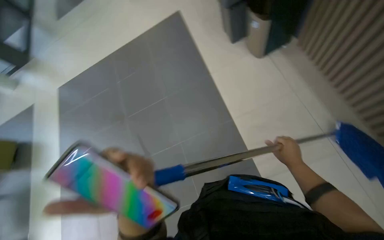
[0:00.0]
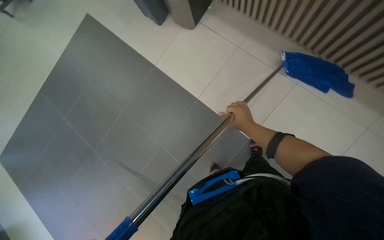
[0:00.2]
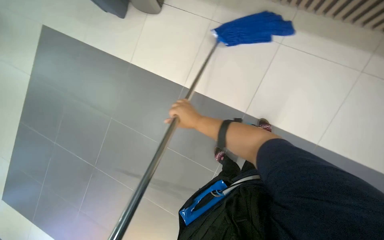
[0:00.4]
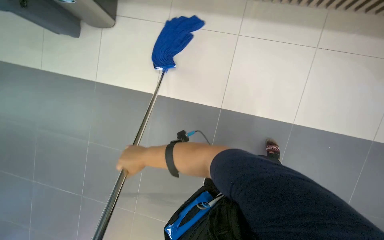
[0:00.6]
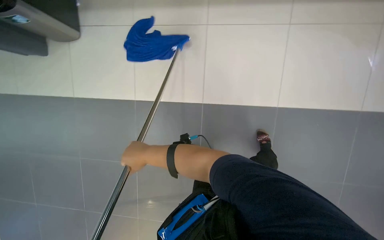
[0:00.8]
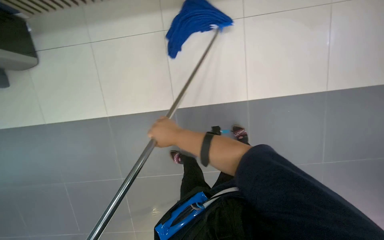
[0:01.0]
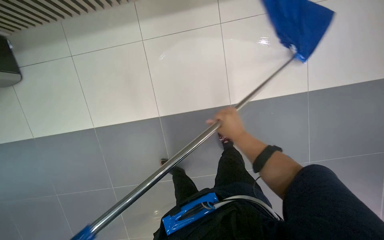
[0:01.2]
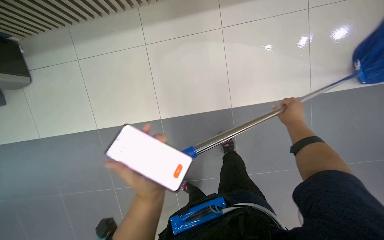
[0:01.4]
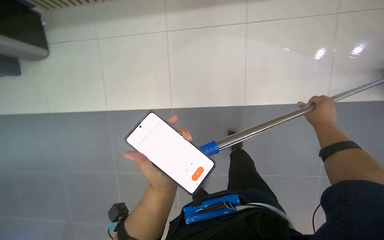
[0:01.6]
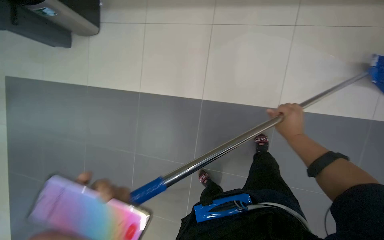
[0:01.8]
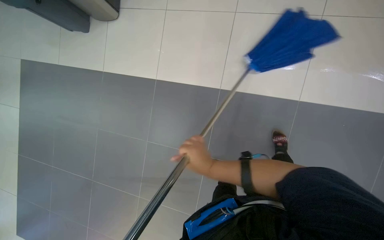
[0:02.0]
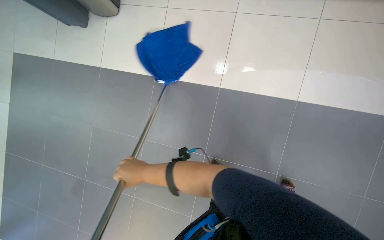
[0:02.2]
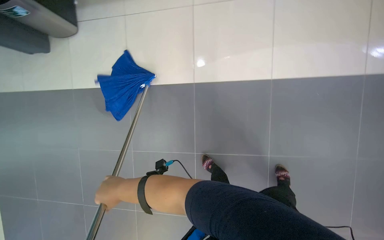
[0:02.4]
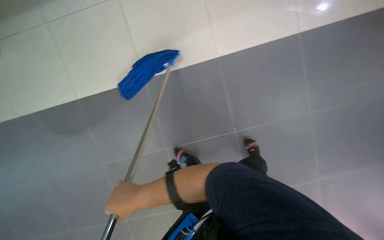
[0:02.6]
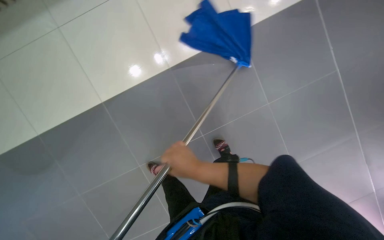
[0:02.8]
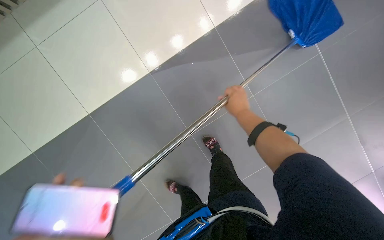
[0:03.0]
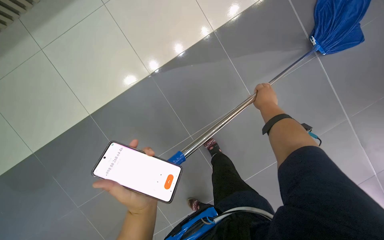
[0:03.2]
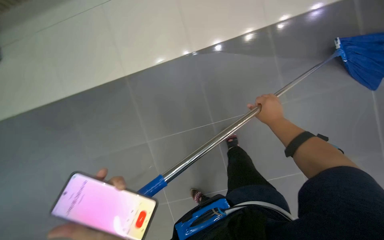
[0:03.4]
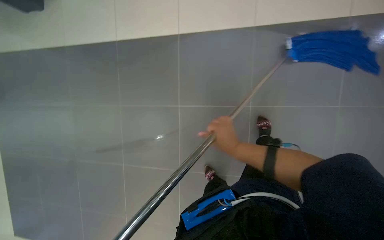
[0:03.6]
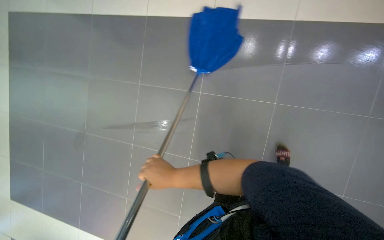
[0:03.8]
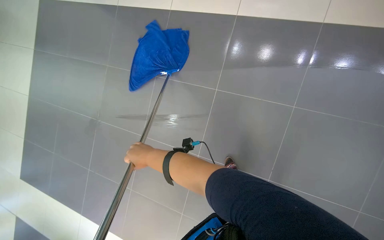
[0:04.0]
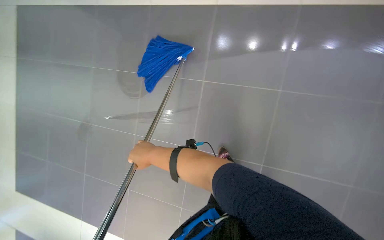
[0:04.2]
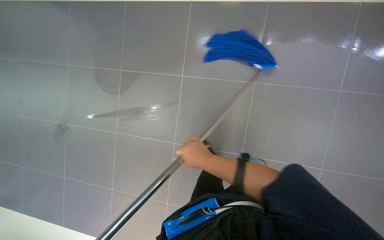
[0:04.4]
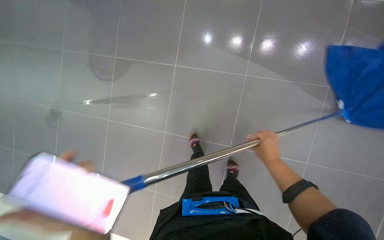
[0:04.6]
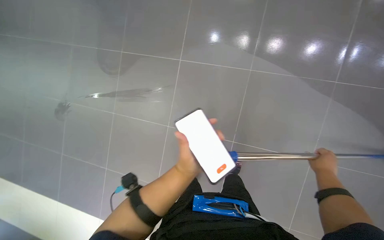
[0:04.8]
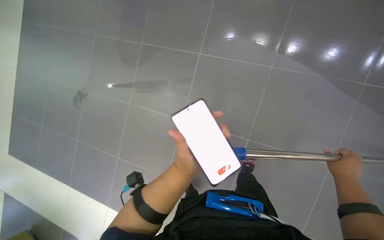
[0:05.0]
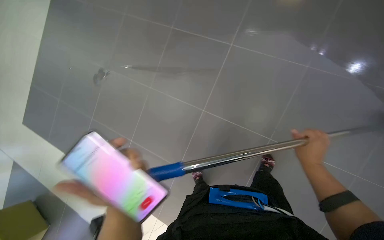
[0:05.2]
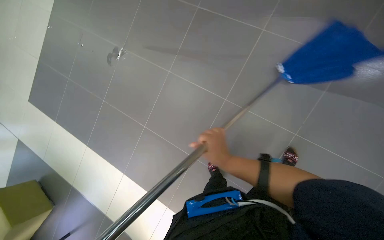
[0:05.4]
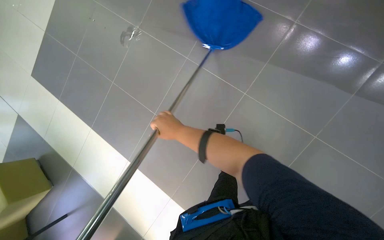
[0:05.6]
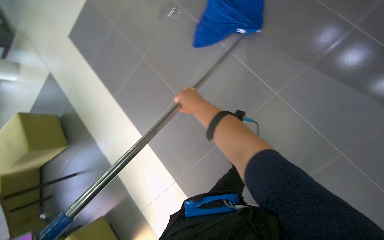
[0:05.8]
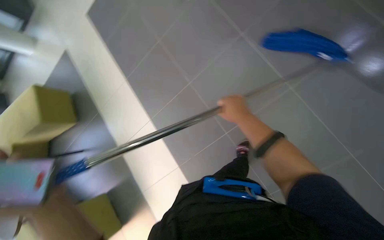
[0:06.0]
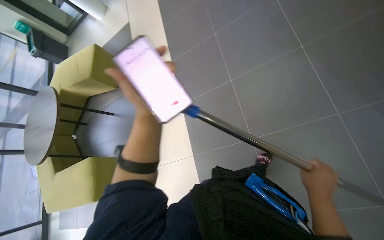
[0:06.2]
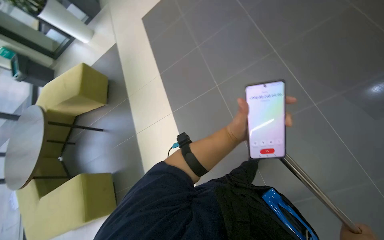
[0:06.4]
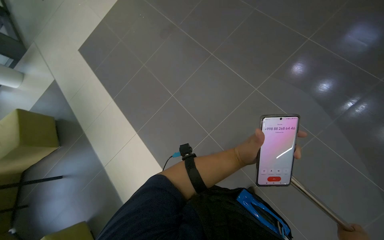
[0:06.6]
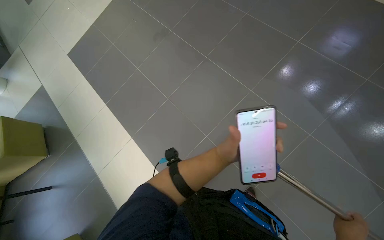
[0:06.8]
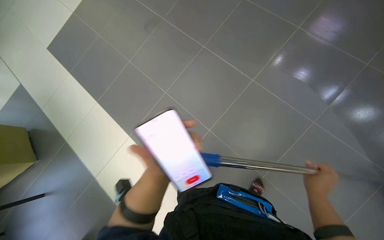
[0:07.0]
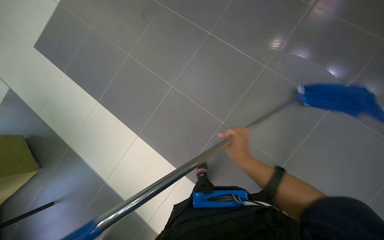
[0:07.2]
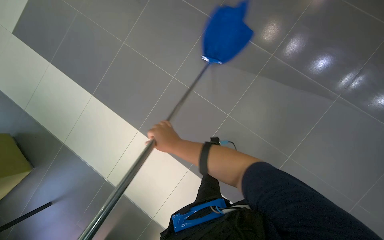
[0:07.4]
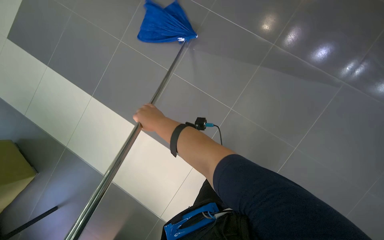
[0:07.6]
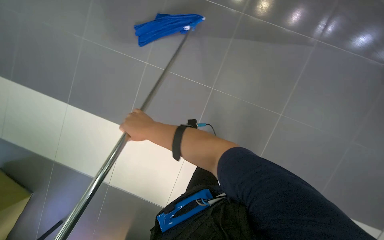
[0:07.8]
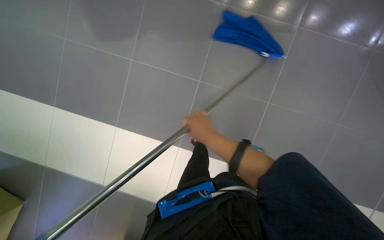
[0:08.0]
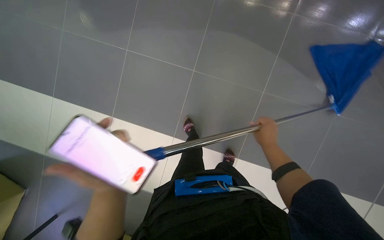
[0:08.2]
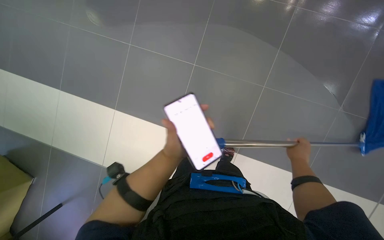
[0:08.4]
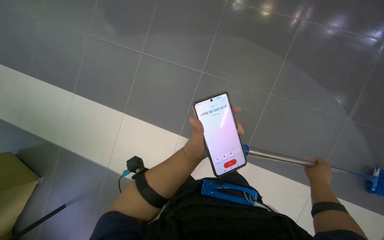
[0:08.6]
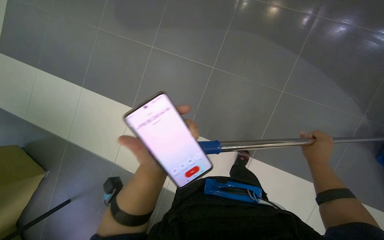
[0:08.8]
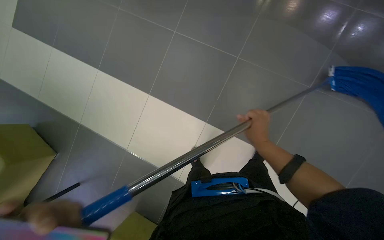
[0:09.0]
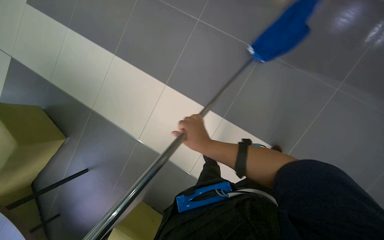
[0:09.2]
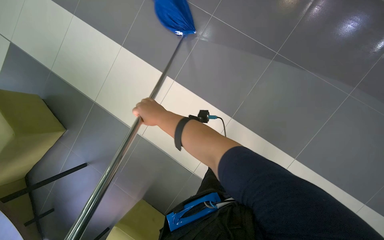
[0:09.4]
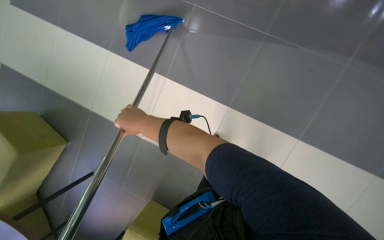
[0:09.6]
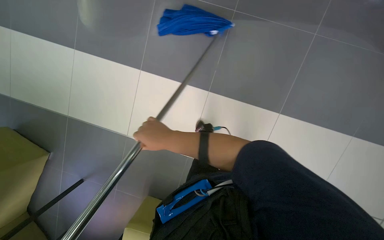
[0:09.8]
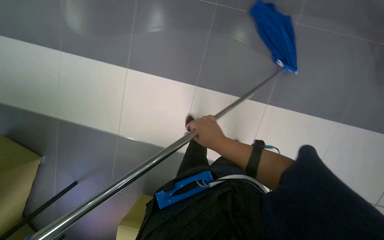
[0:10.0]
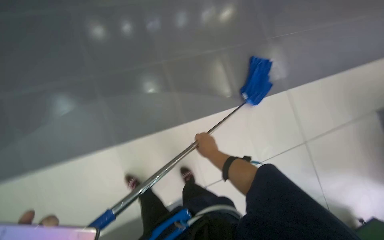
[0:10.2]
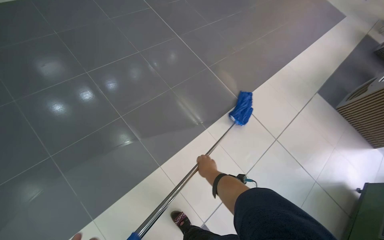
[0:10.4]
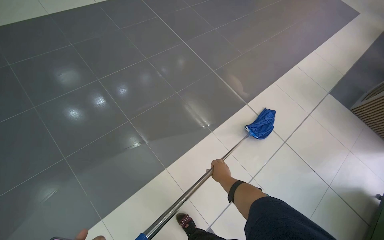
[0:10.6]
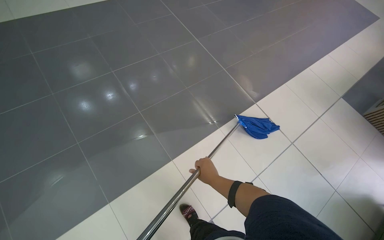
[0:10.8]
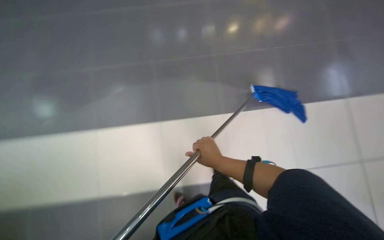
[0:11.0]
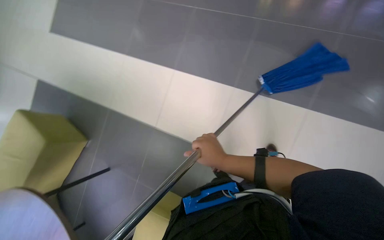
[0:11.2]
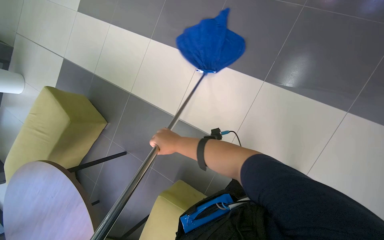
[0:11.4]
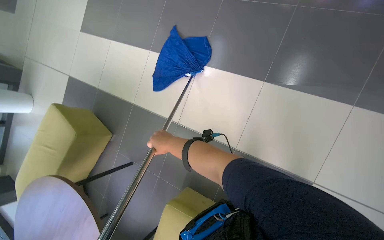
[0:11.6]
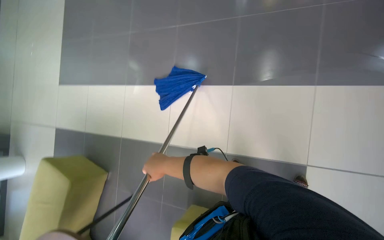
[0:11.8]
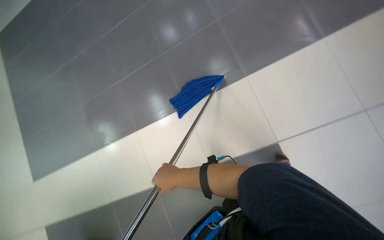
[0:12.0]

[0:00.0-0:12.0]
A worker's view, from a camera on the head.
Job: mopping floor.
The whole recording: Mopping floor with blue mop. The worker mops the floor with a blue mop.
0:00.0 to 0:01.6: The camera pitches downward, by about 20 degrees. The scene turns approximately 30 degrees counterclockwise in the picture.
0:03.0 to 0:04.4: The right hand swings left and right, roughly 40 cm each way, with 2 reversals.
0:04.4 to 0:06.0: The wearer moves roughly 70 cm. The wearer looks some 15 degrees further downward. The scene rotates clockwise by about 40 degrees.
0:06.0 to 0:07.6: The wearer's head swings about 35 degrees to the right.
0:09.0 to 0:10.4: The head turns to the right by about 35 degrees.
0:10.4 to 0:12.0: The right hand shifts roughly 30 cm to the left and nearer to the camera.

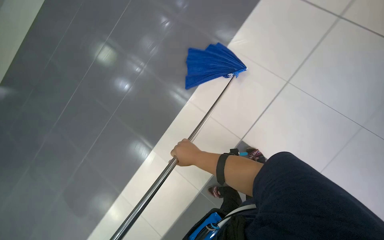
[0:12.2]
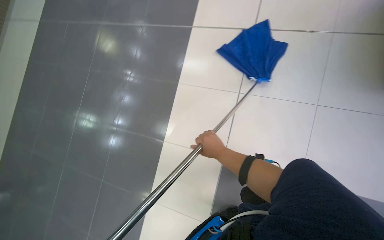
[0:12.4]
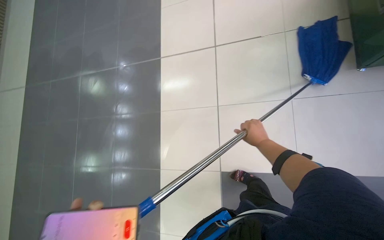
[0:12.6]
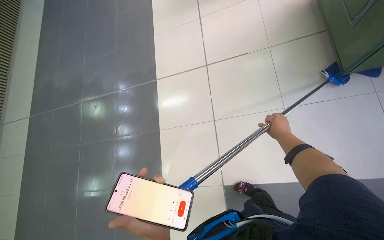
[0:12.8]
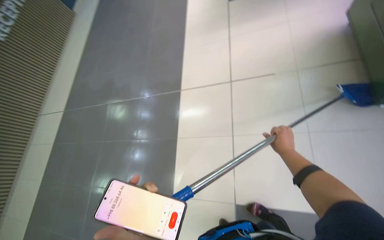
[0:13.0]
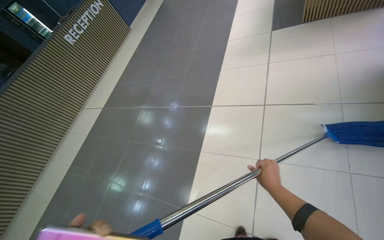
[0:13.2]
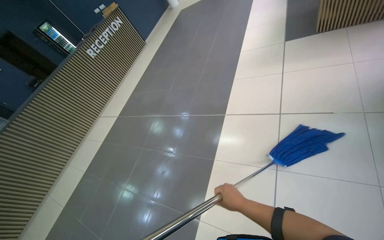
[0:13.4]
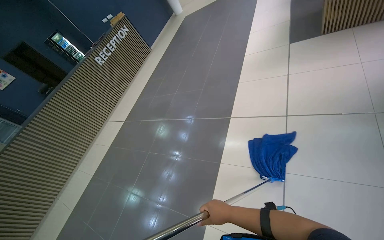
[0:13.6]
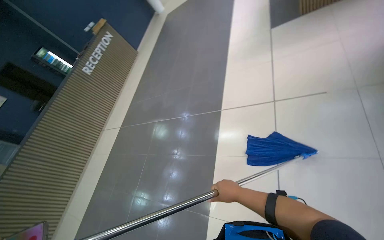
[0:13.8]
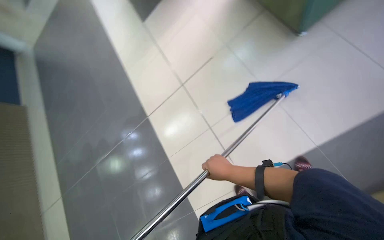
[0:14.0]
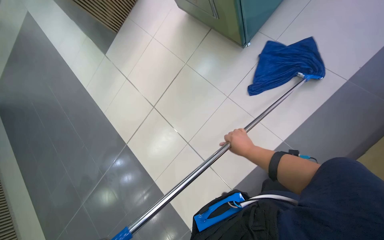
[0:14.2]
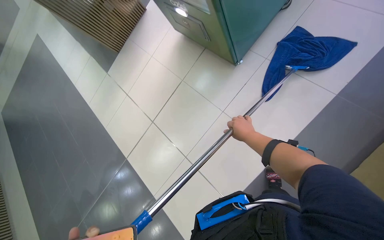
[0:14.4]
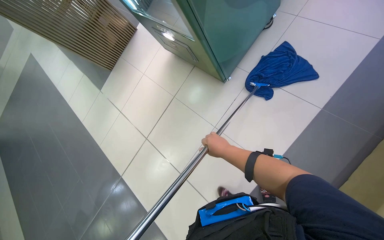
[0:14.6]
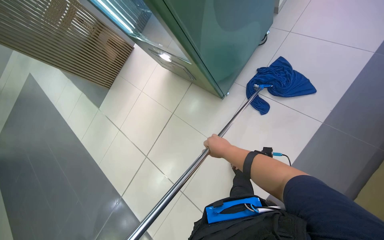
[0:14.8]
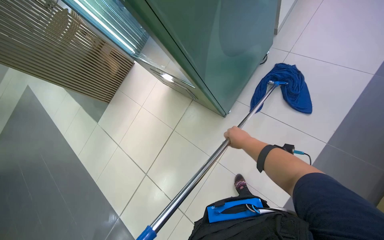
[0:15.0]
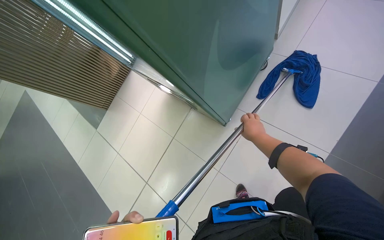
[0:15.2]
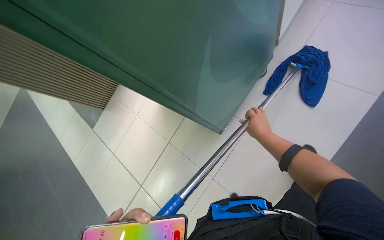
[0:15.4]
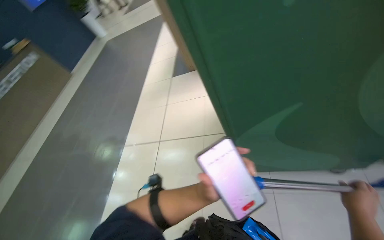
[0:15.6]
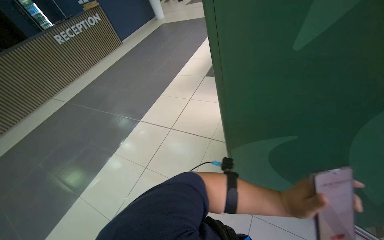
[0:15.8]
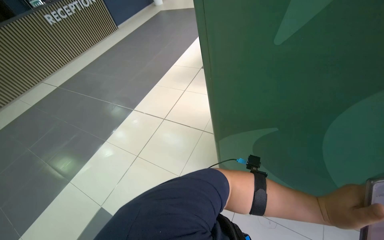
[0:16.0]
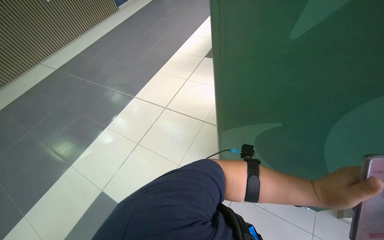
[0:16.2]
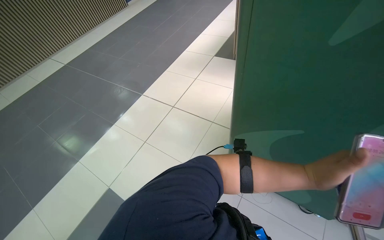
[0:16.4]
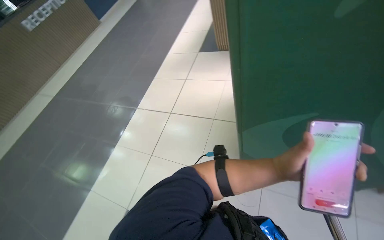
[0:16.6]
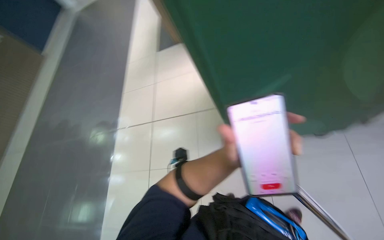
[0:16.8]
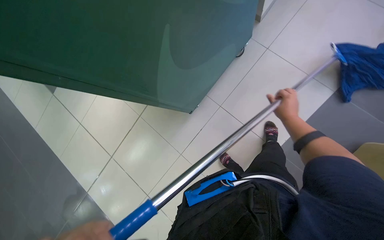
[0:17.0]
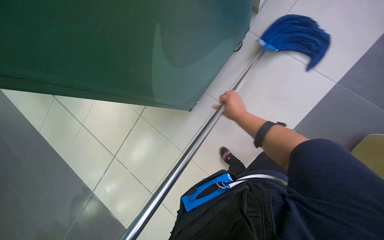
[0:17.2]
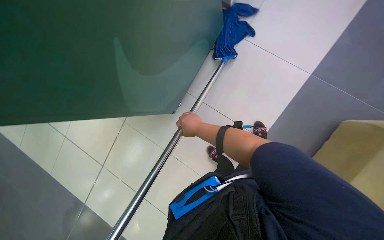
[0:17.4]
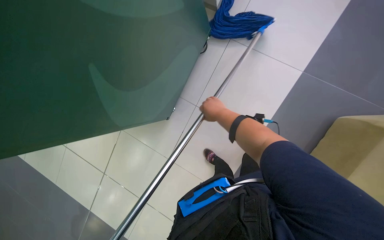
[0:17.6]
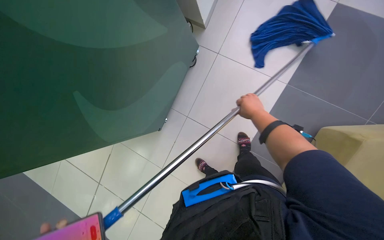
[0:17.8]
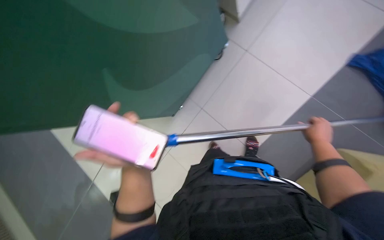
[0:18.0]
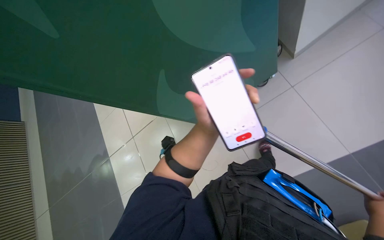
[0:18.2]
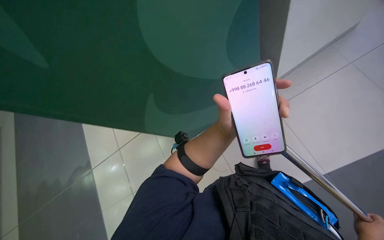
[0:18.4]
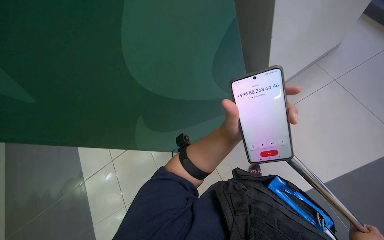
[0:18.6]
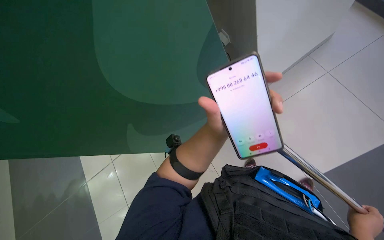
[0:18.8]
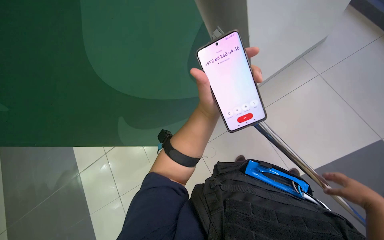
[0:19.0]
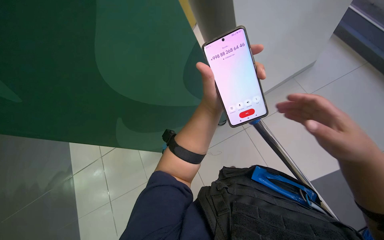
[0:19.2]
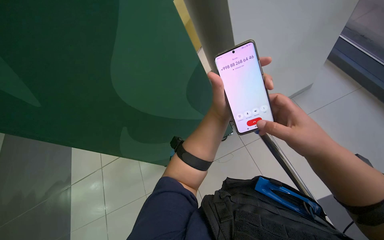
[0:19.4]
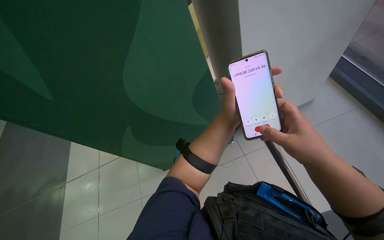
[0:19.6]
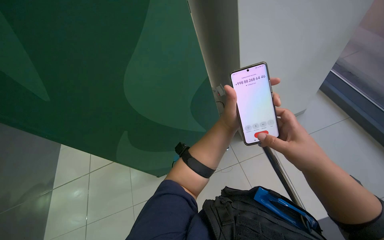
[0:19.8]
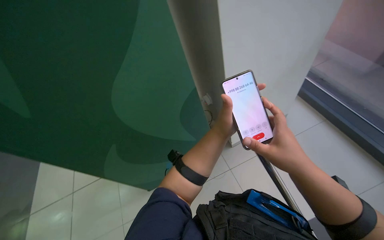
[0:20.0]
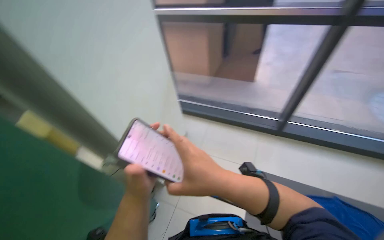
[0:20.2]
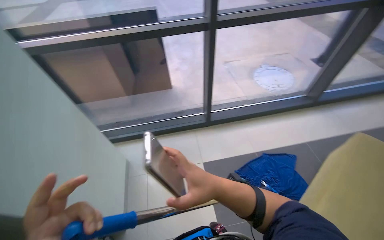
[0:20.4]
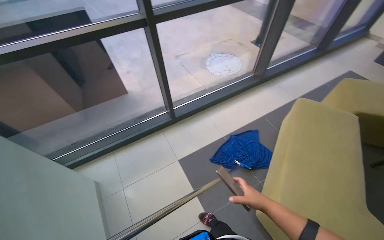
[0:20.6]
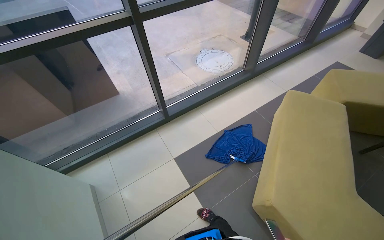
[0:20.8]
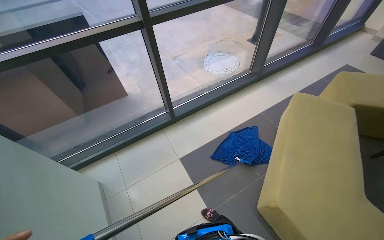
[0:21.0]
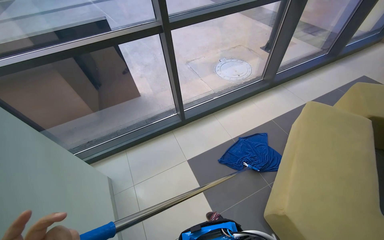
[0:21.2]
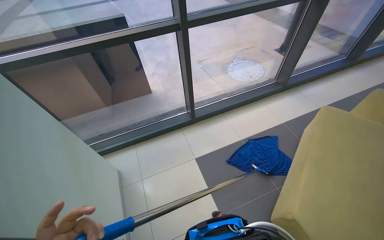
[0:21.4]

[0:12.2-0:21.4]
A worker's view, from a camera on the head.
Job: mopping floor.
The whole recording: Mopping floor with blue mop. The worker mops the floor with a blue mop.
0:13.8 to 0:15.2: The view tilts roughly 15 degrees upward. The right hand moves up the picture, about 30 cm.
0:19.8 to 0:21.4: The wearer's head swings about 45 degrees to the right.
